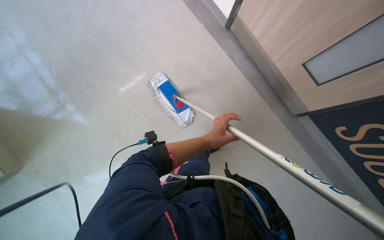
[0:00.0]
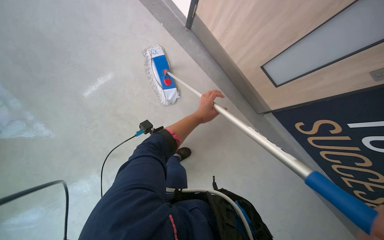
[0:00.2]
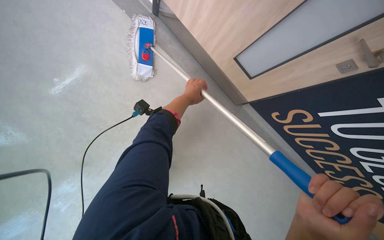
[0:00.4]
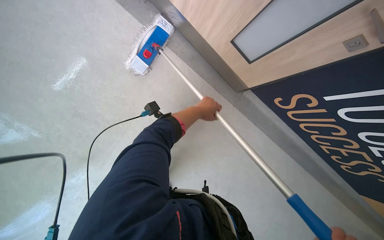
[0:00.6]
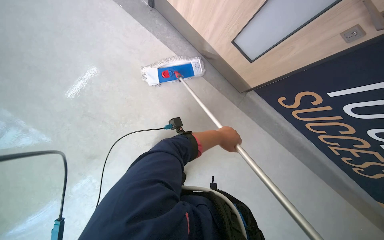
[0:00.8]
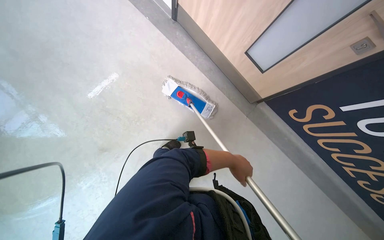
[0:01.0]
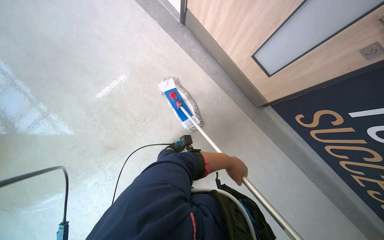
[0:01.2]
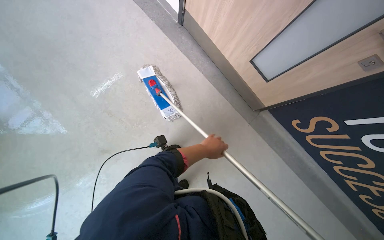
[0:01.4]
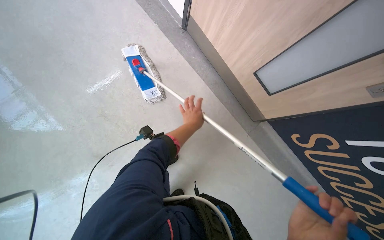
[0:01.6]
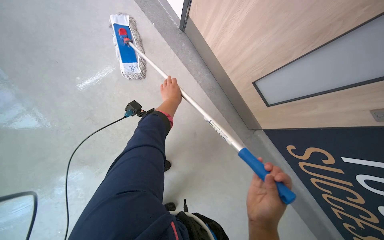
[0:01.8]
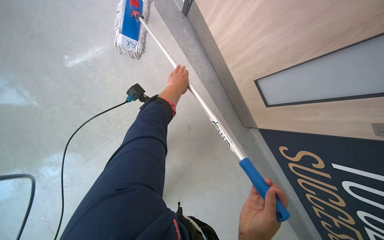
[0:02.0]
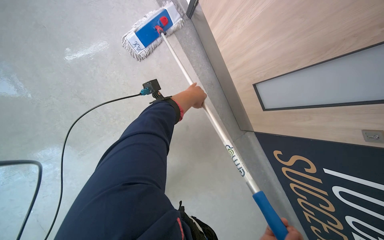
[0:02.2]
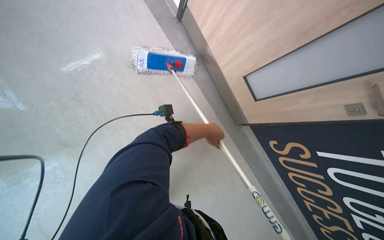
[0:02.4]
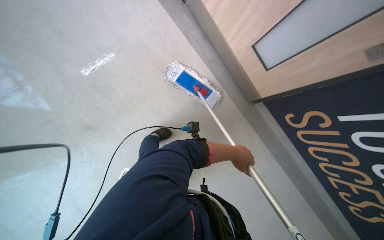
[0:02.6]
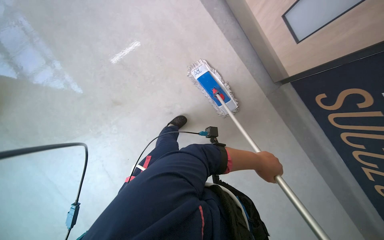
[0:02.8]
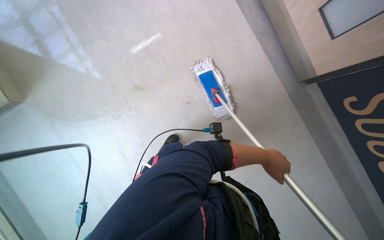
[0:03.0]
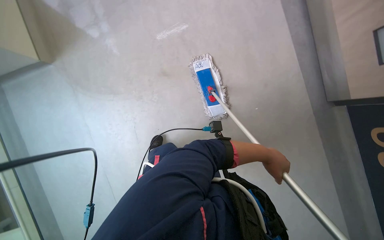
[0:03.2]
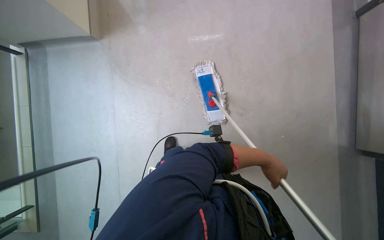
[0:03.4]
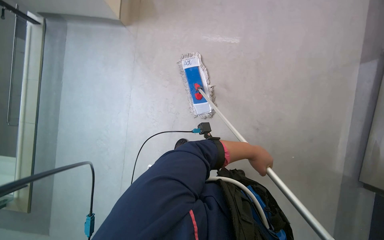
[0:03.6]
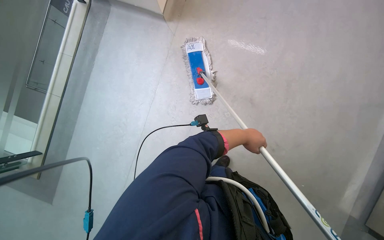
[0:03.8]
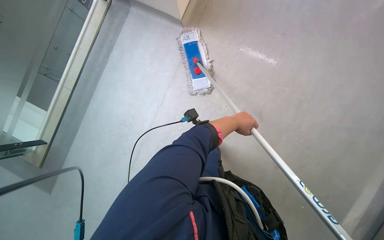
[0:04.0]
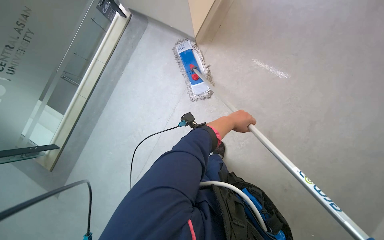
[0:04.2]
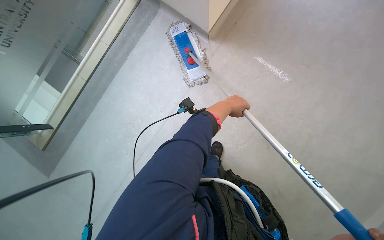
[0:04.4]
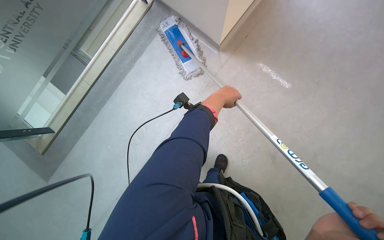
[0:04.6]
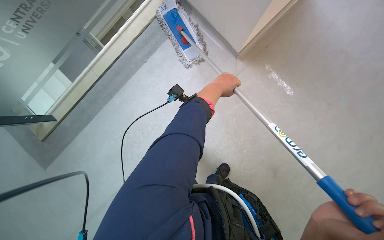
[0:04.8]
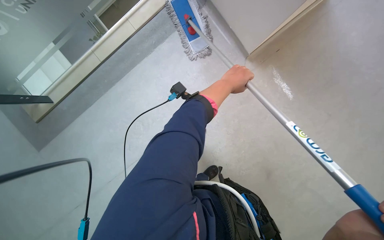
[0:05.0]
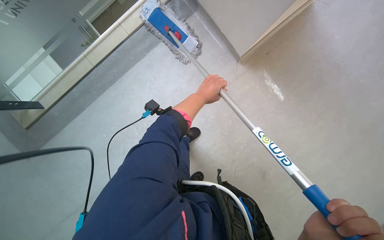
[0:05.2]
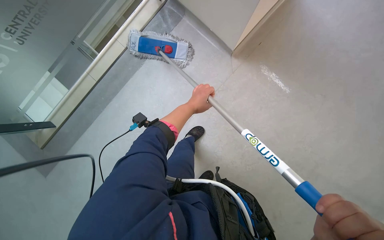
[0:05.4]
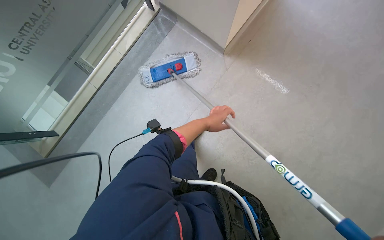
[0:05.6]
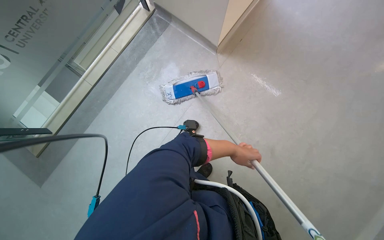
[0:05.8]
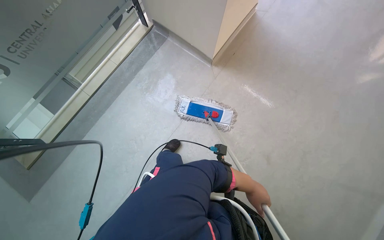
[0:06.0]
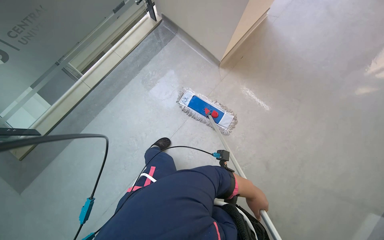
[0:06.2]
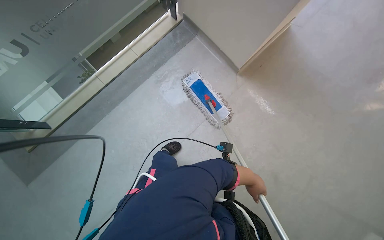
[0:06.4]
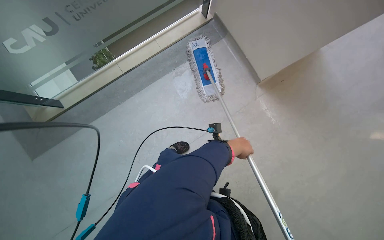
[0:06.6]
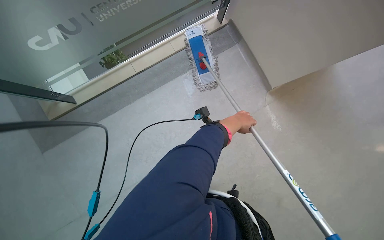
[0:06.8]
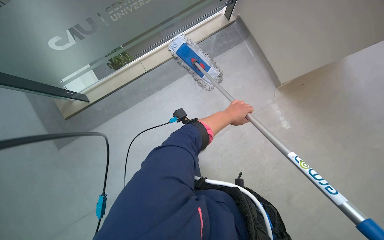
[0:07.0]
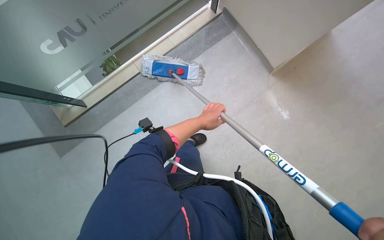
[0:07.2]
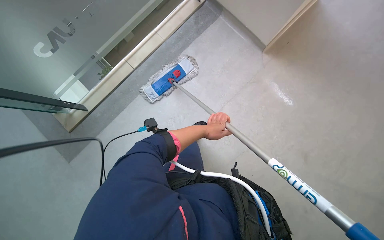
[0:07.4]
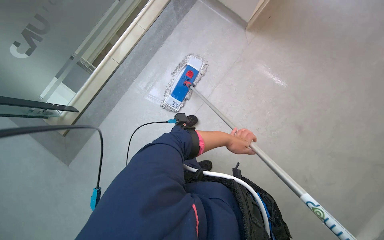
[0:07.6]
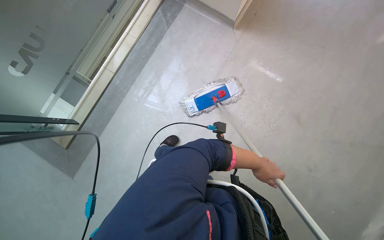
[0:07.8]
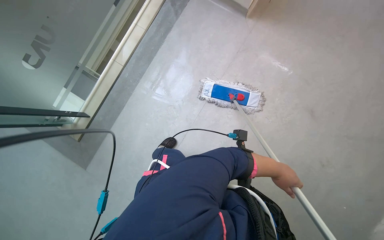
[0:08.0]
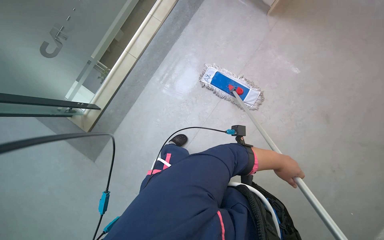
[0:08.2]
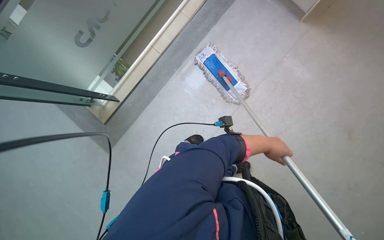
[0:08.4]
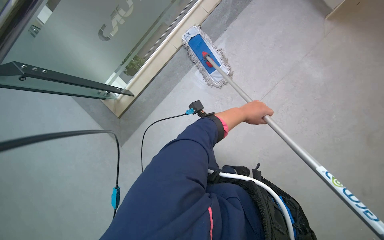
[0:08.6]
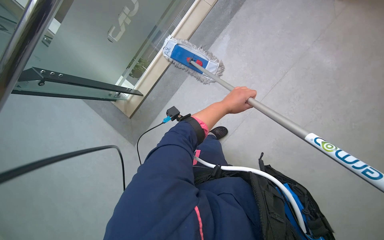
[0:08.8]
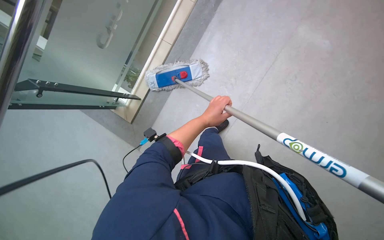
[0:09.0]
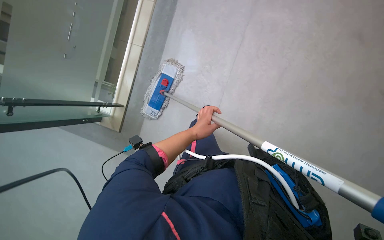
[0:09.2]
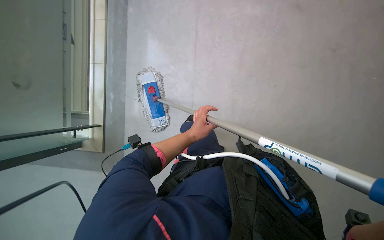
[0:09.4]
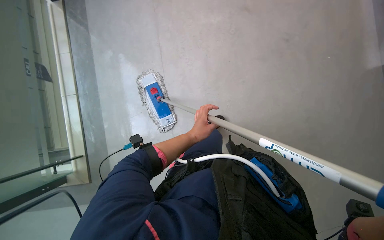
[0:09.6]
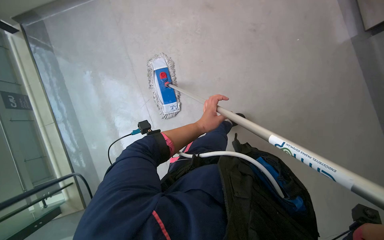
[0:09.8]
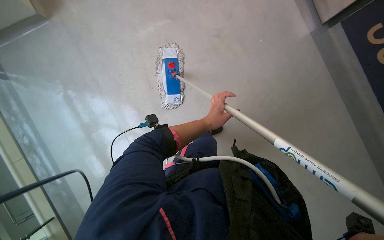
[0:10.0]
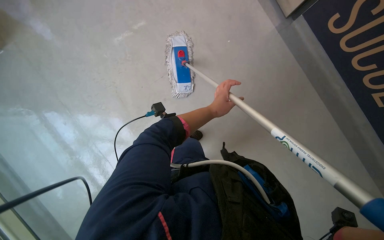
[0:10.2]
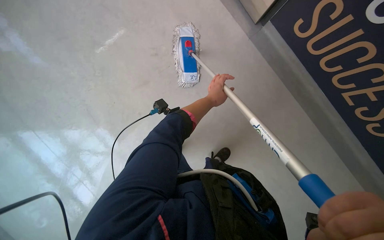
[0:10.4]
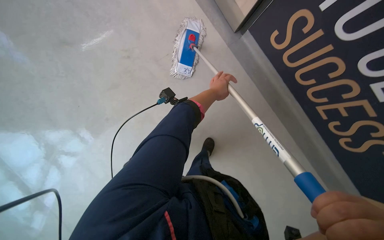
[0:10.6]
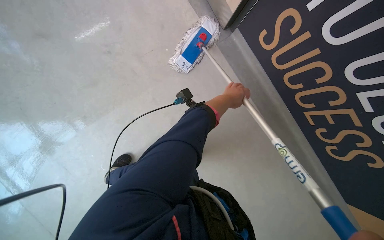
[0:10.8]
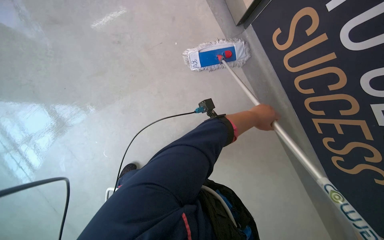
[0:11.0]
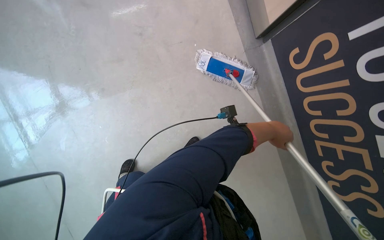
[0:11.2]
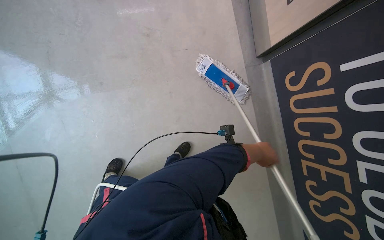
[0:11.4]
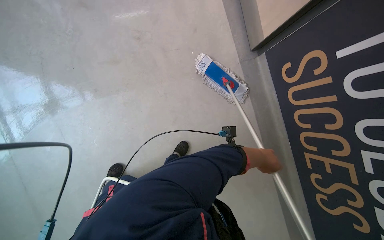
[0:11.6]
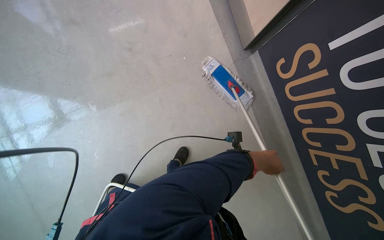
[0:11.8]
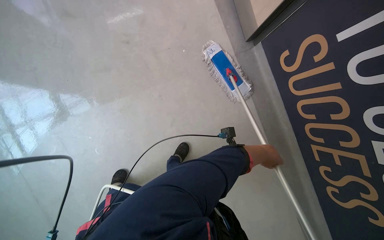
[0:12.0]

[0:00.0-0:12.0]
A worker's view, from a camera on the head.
Job: mopping floor.
The whole recording: Mopping floor with flat mop. The worker mops the floor with a flat mop, periodically wringing it in the bucket.
0:00.0 to 0:01.6: The left hand moves up and down the picture over about 25 cm, changing direction 2 times.
0:01.6 to 0:03.0: The left hand is displaced down the picture by roughly 40 cm.
0:03.0 to 0:04.4: The left hand is displaced up the picture and to the left by about 40 cm.
0:04.4 to 0:06.0: The left hand is displaced down the picture and to the right by some 30 cm.
0:07.6 to 0:09.0: The left hand travels to the right and back again, some 15 cm each way.
0:09.0 to 0:10.4: The left hand is displaced farther from the camera by roughly 15 cm.

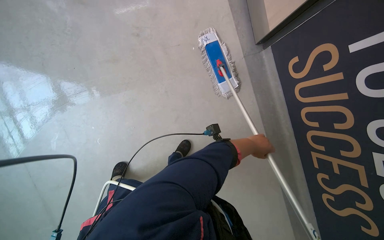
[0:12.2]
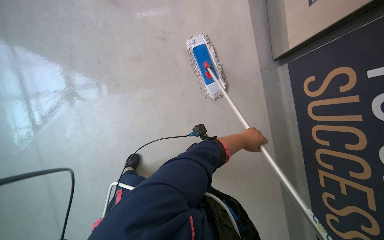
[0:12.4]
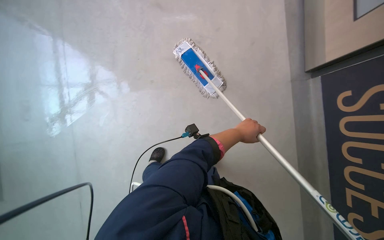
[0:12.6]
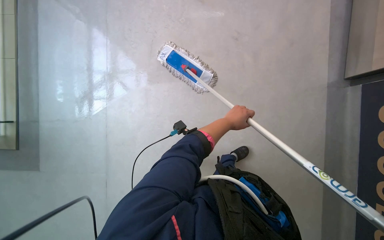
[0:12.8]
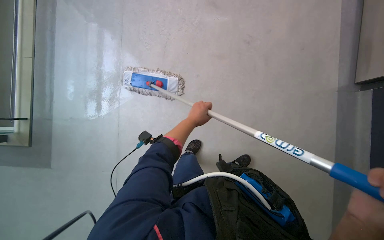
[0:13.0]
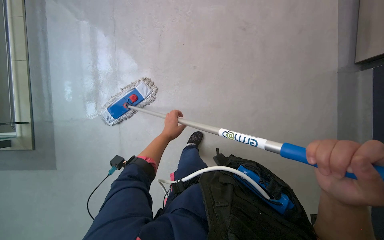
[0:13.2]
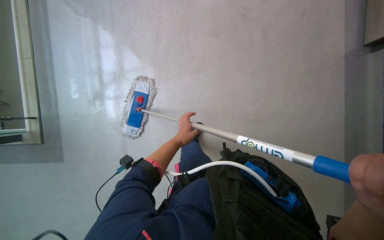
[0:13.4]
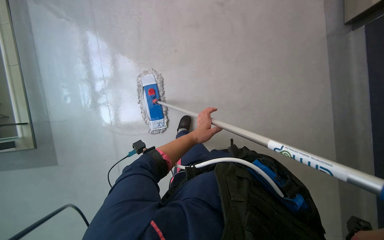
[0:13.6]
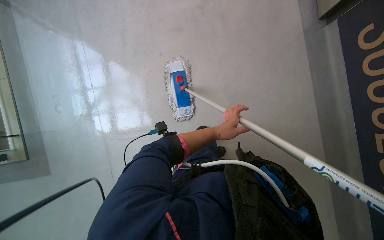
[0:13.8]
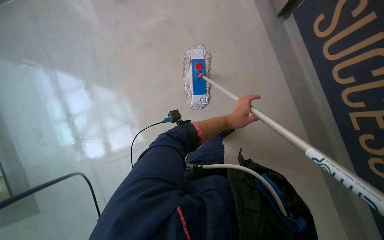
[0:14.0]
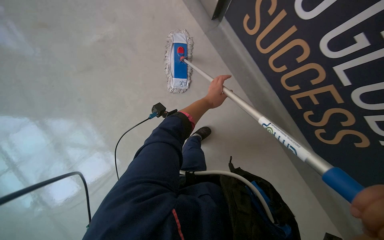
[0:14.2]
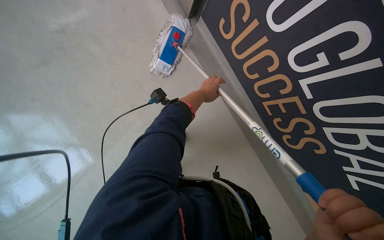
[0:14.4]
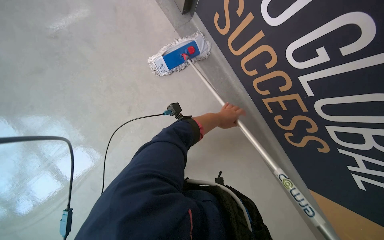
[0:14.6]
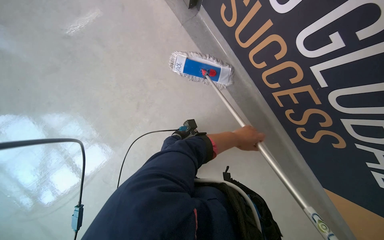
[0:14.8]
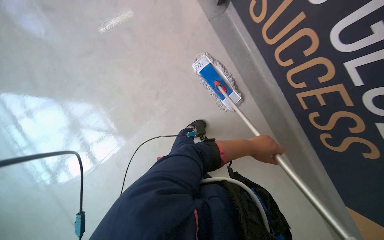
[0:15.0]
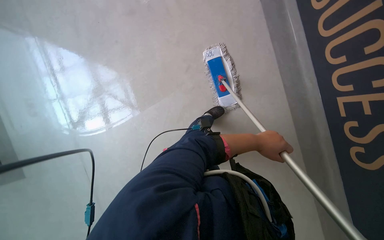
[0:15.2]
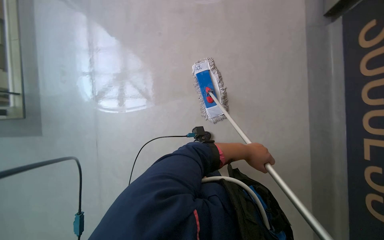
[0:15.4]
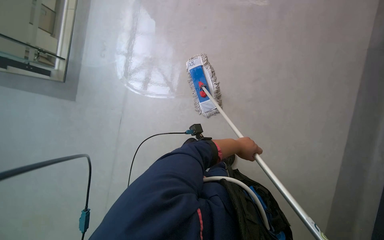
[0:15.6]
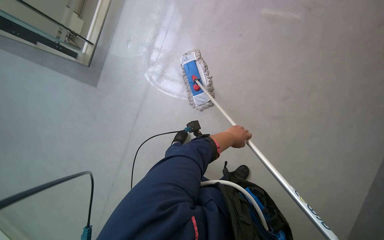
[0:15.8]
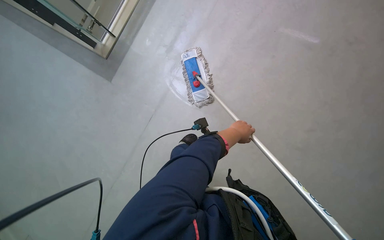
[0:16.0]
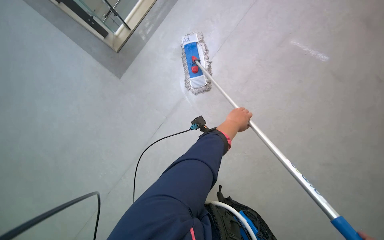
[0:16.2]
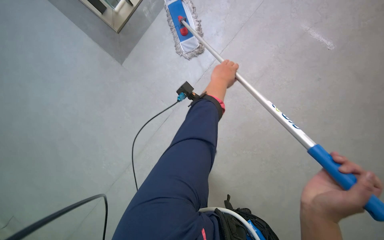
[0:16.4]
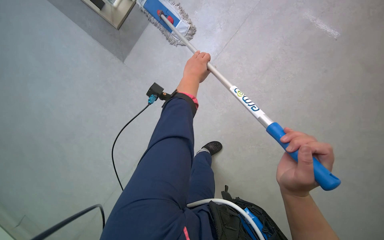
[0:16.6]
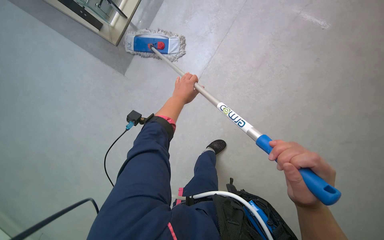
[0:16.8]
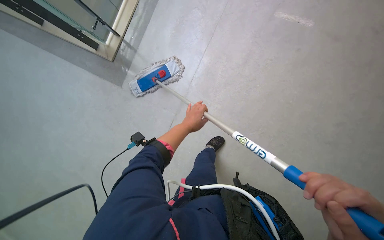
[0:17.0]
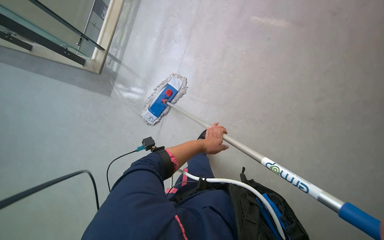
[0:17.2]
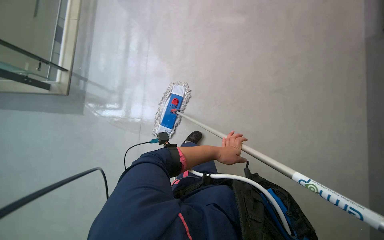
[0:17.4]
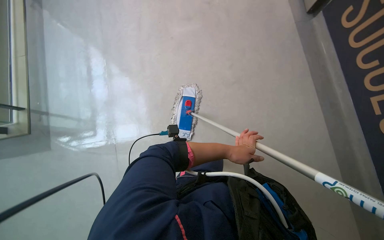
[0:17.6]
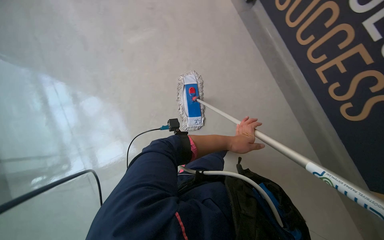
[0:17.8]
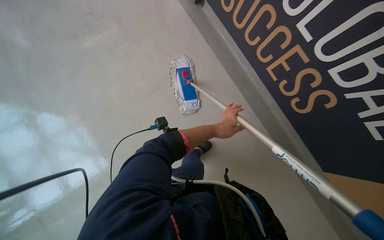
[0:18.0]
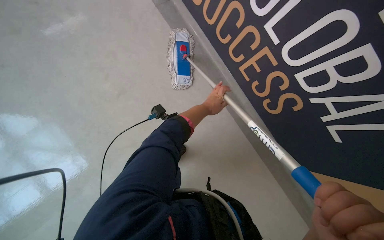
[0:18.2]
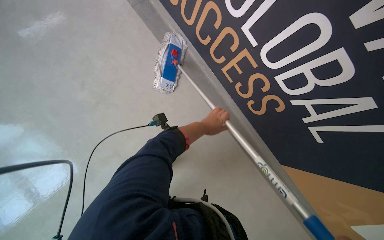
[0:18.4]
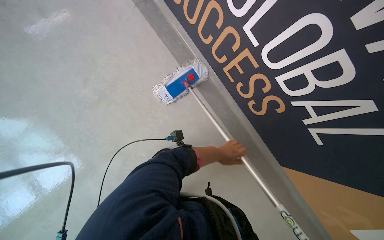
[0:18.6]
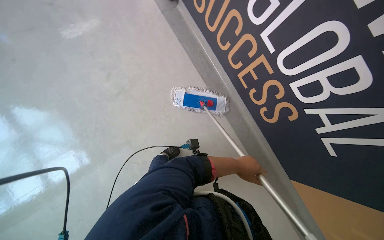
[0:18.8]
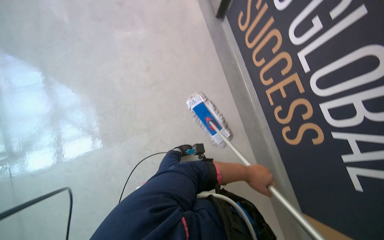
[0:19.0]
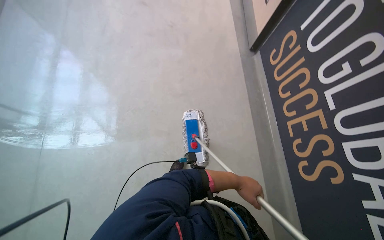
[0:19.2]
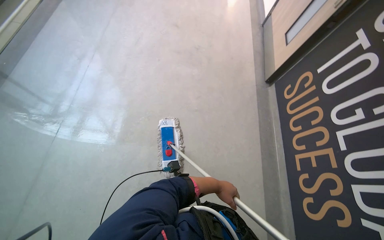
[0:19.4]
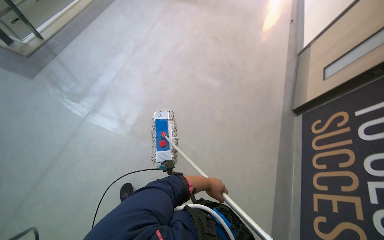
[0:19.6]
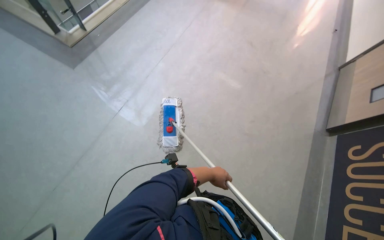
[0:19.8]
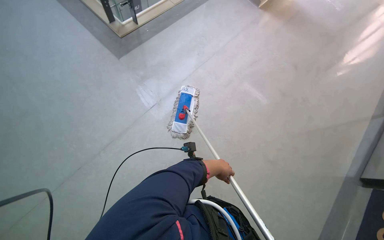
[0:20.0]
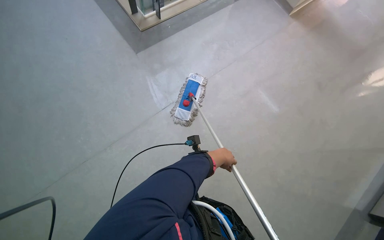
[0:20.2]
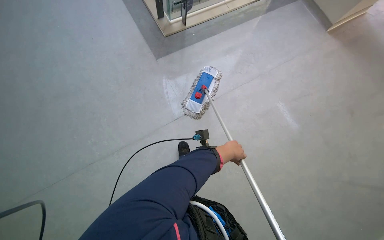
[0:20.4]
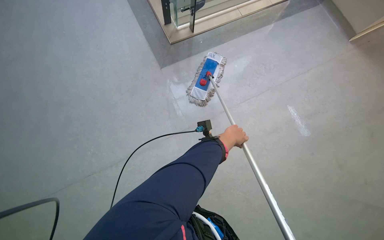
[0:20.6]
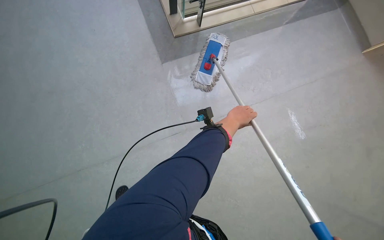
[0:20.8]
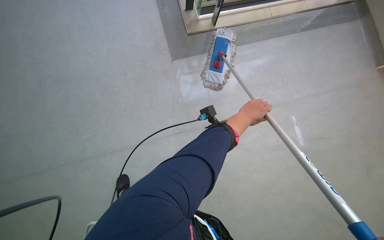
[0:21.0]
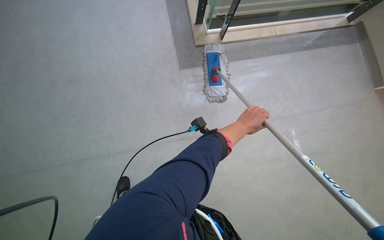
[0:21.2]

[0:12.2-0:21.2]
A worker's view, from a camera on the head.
Job: mopping floor.
The whole recording: Mopping floor with flat mop. The worker mops the floor with a flat mop, periodically wringing it in the bucket.
0:13.8 to 0:15.2: The camera pitches downward, by about 10 degrees. The left hand travels to the right by approximately 25 cm.
0:15.2 to 0:16.6: The camera is carried roughly 80 cm. The head turns to the left by roughly 30 degrees.
0:18.2 to 0:19.8: The camera is carried some 50 cm. The head rotates some 70 degrees to the left. The camera pitches upward, by roughly 30 degrees.
0:19.8 to 0:21.2: The scene turns about 45 degrees clockwise in the picture.
